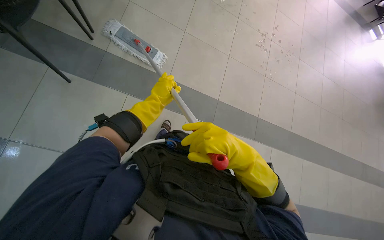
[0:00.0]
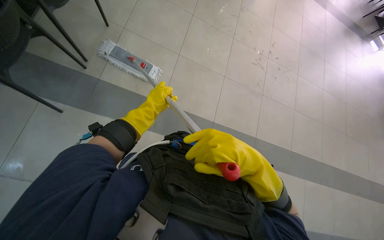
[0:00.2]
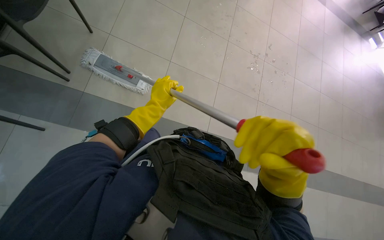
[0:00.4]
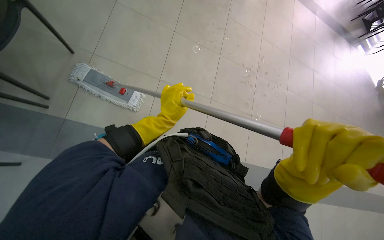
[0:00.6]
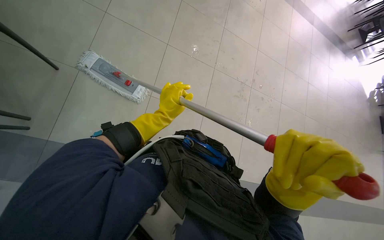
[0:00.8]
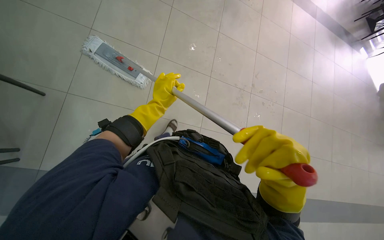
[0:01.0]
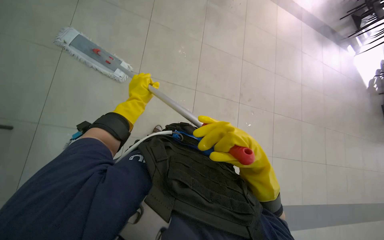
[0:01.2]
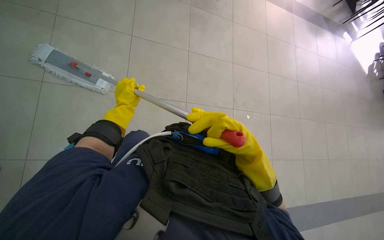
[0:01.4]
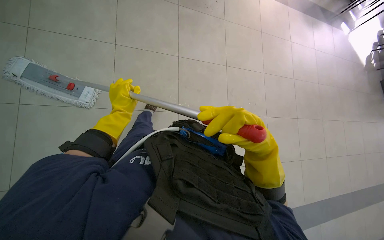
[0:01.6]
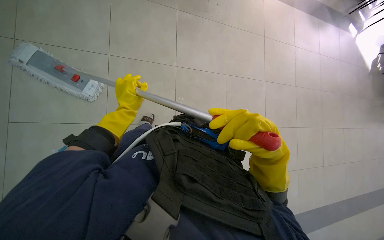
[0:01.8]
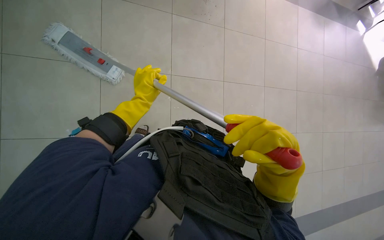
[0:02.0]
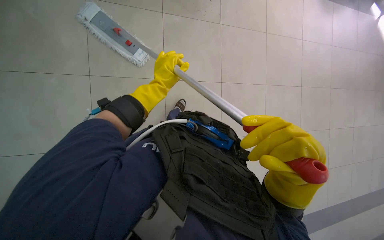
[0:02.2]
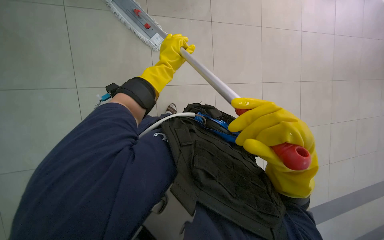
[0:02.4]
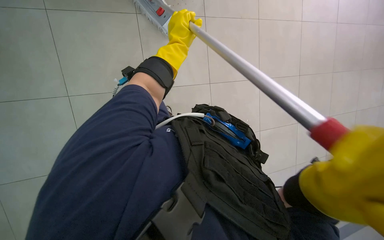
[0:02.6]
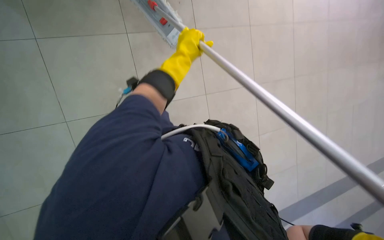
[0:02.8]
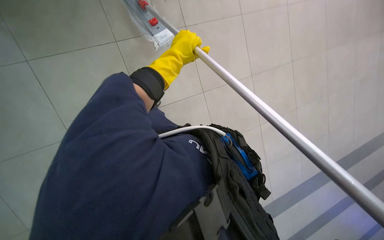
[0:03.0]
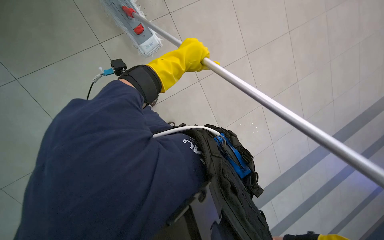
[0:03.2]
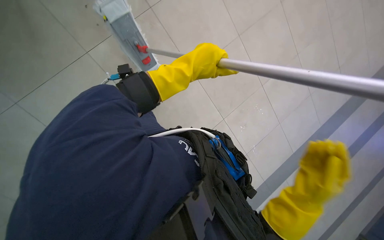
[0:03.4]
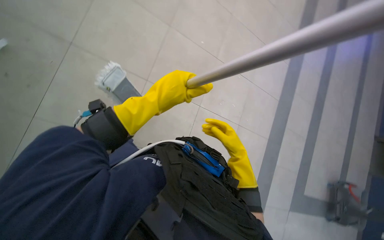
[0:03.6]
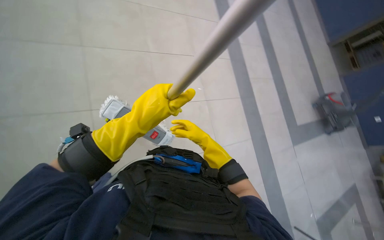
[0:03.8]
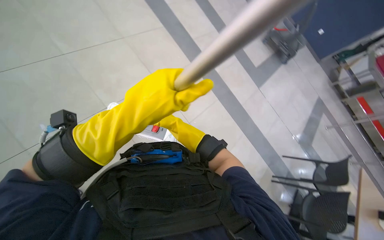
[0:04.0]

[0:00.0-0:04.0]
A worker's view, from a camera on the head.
Job: mopping floor.
The whole recording: Mopping cafeteria floor. The worker mops the cafeteria floor, periodically wringing the mop in the bucket.
0:01.4 to 0:02.6: The left hand moves to the right and up the picture, some 20 cm; the right hand heads nearer to the camera and to the right, covering roughly 20 cm.
0:02.6 to 0:04.0: Everything in view rotates about 25 degrees counterclockwise.

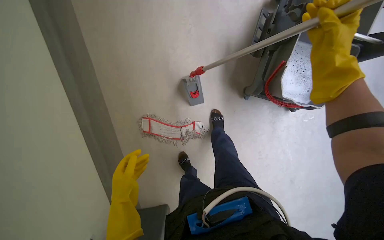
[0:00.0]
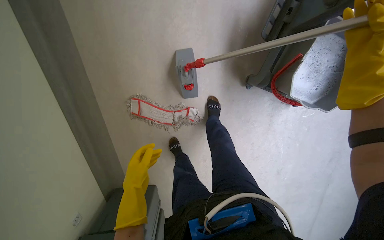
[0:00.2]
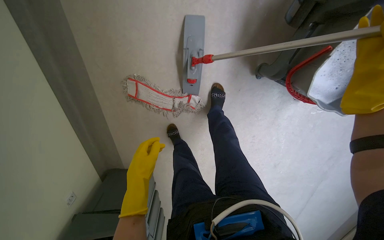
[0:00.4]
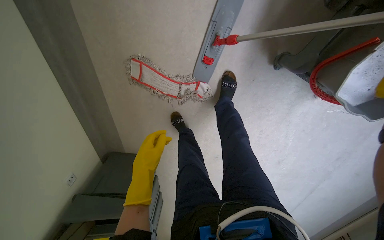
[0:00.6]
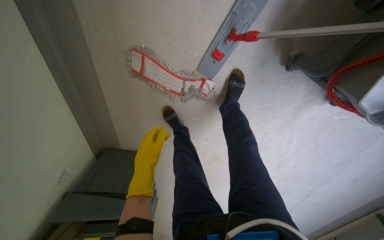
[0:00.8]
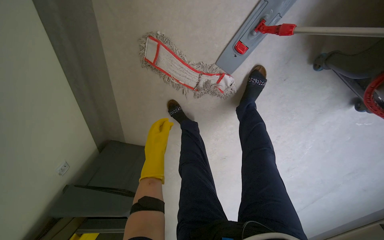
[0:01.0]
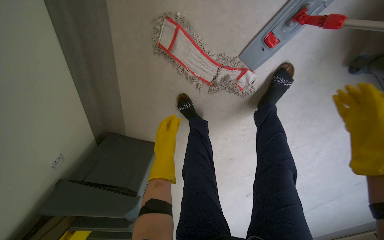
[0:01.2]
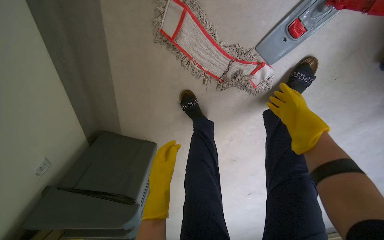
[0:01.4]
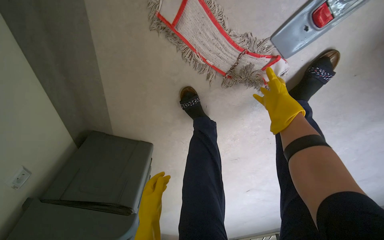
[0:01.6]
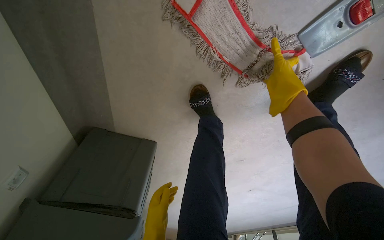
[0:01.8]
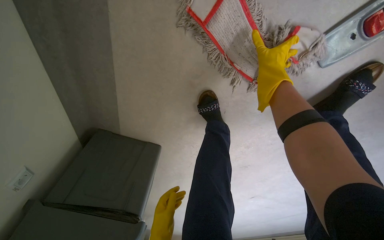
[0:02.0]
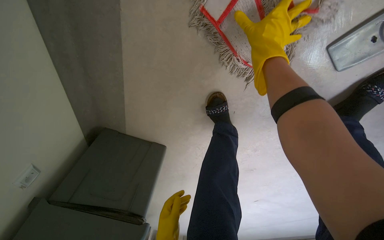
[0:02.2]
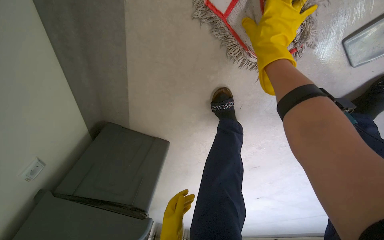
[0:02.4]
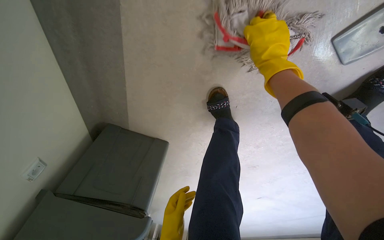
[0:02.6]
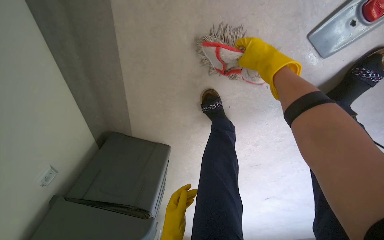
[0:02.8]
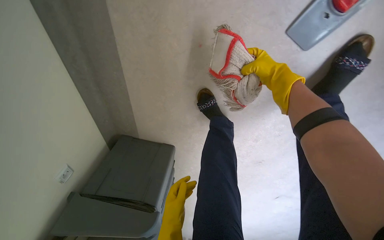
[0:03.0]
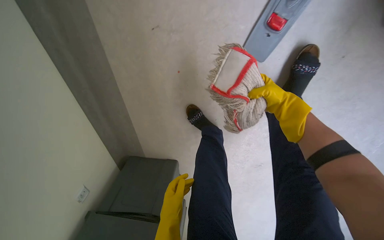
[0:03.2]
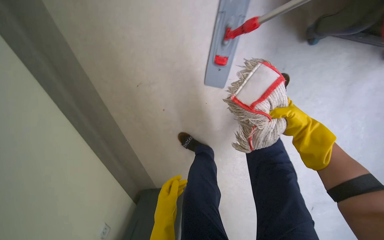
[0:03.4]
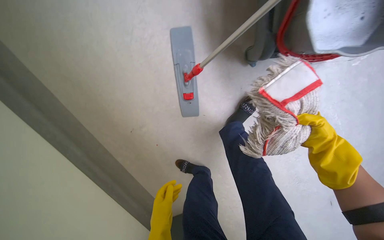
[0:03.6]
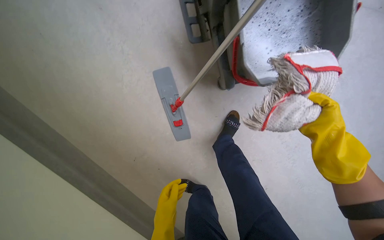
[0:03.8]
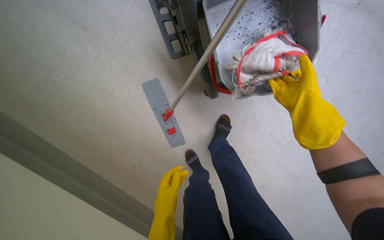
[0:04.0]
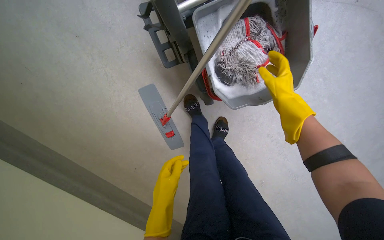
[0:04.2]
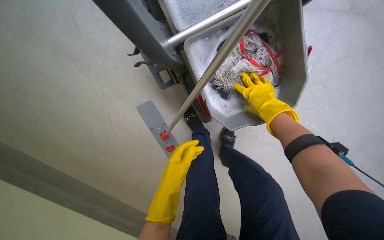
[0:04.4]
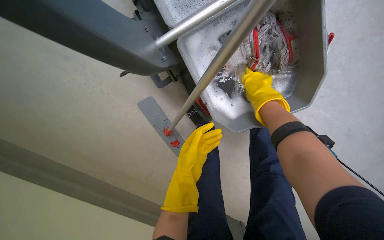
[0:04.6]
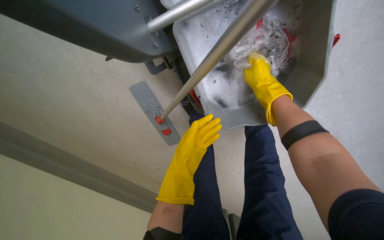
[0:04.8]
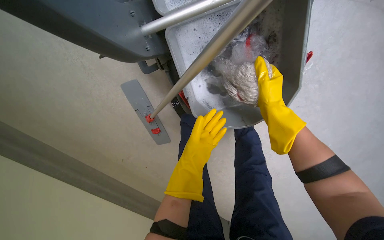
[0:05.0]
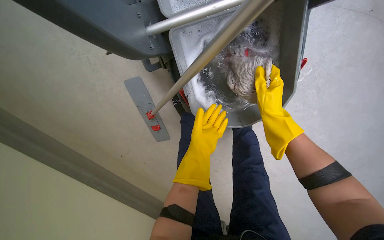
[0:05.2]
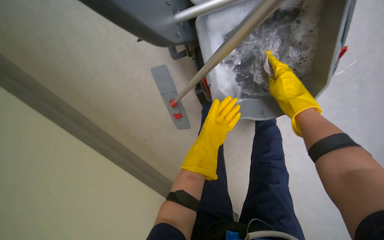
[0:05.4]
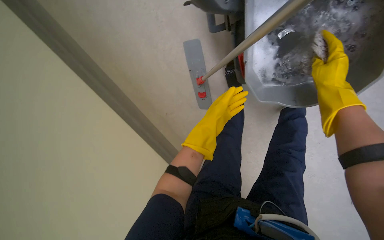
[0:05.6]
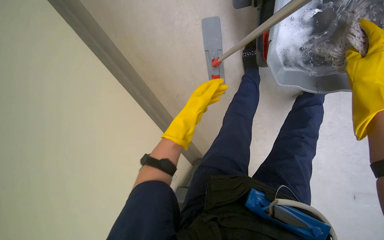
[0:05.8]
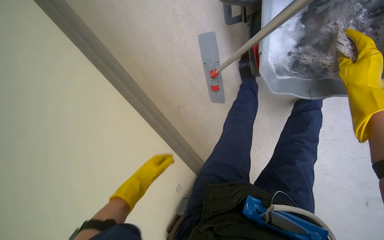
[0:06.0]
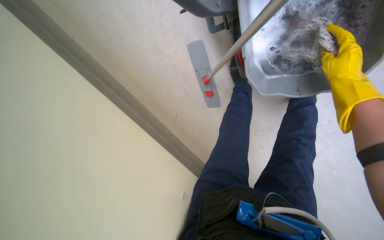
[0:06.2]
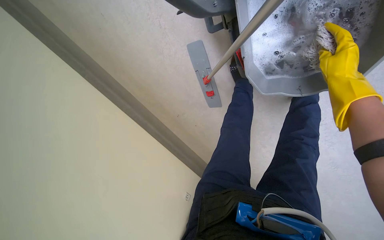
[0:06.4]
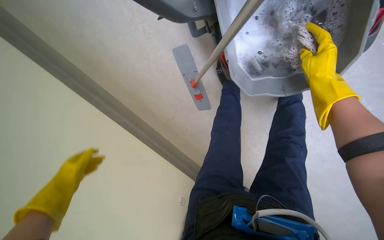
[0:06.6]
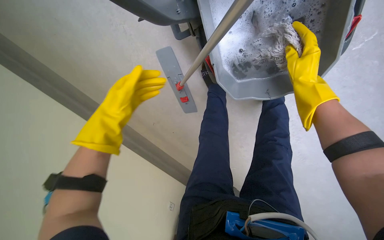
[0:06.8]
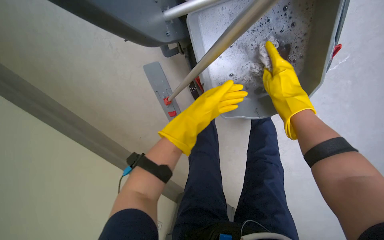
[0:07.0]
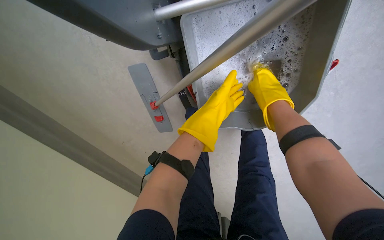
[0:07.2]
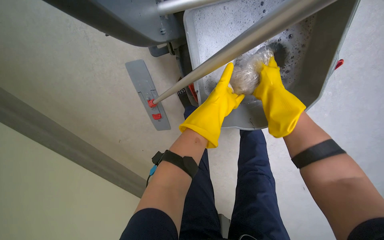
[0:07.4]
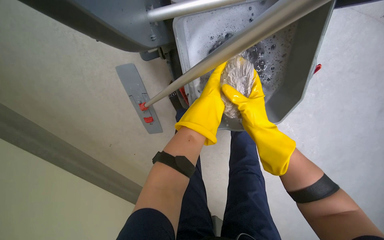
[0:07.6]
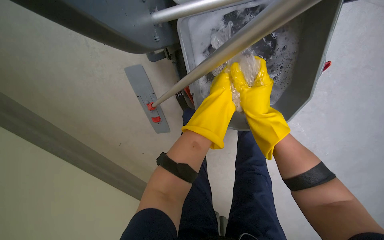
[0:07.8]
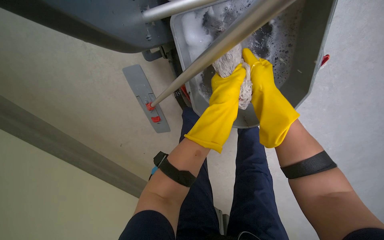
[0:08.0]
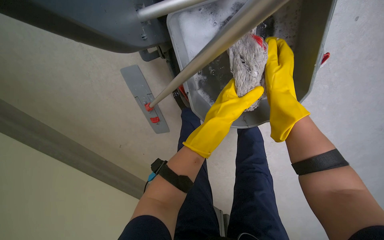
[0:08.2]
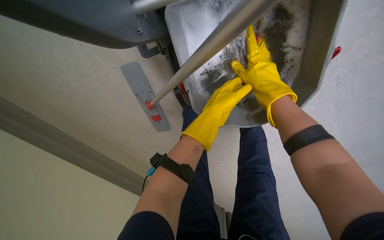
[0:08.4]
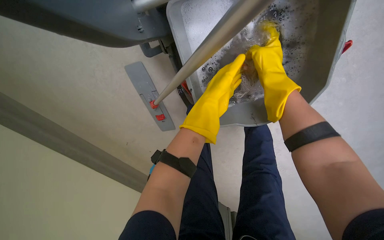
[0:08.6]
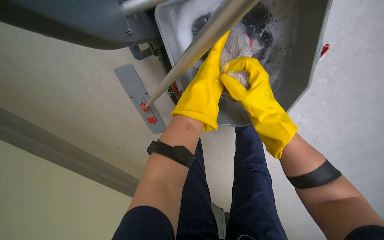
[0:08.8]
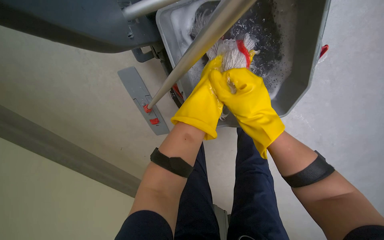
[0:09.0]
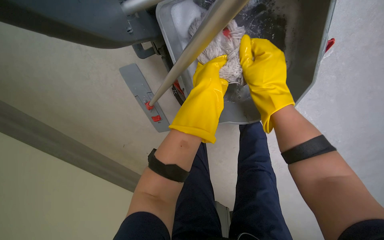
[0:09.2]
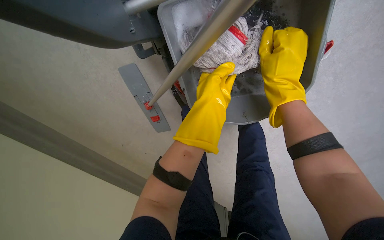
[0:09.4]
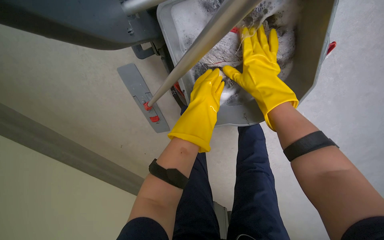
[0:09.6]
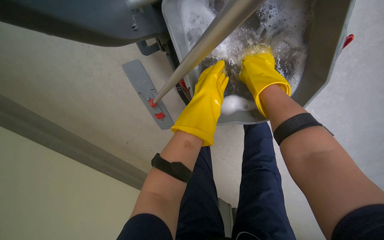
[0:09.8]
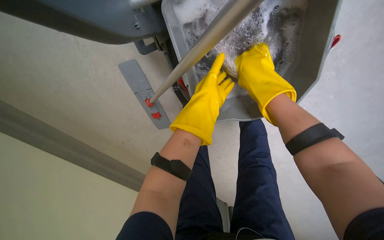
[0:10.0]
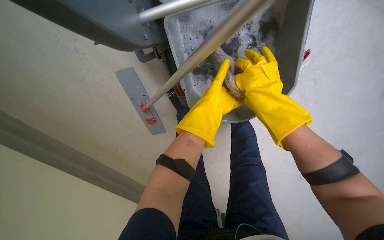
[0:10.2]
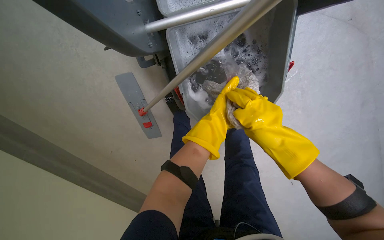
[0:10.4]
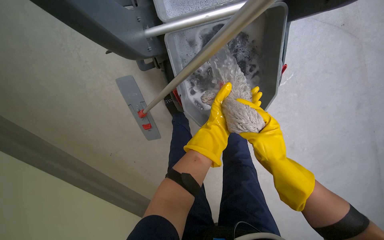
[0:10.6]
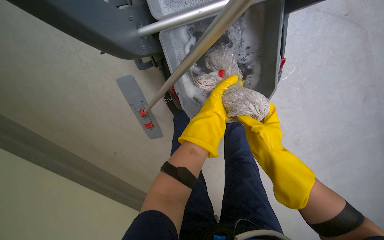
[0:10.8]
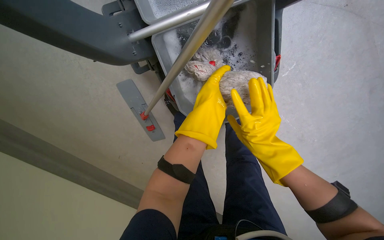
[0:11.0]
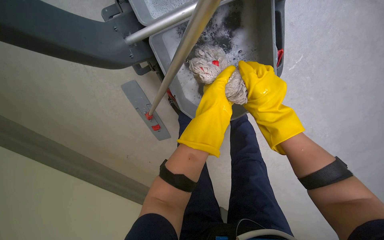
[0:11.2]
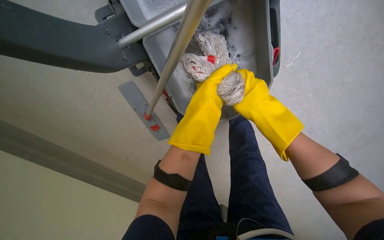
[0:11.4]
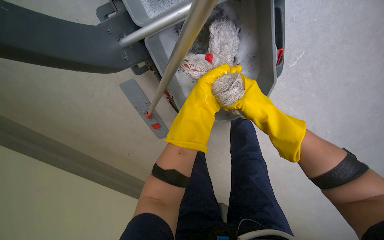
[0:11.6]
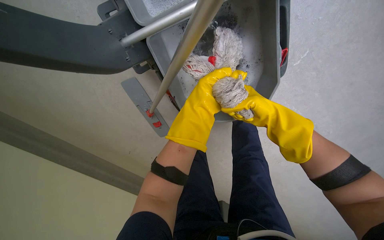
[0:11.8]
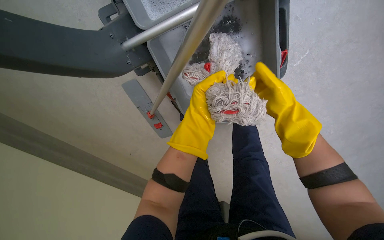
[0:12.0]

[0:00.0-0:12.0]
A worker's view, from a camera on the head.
Job: preparing cleaning supplies.
The whole recording: Cleaning and preparing mop. The worker detaches the mop head, washes and wrings it in the bucket, then reattaches it to the handle.
0:00.0 to 0:01.6: The camera is carried approximately 70 cm. The wearer looks approximately 30 degrees further downward.
0:01.6 to 0:03.0: The right hand heads to the left and nearer to the camera, covering about 15 cm.
0:03.0 to 0:04.4: The head travels some 90 cm. The wearer looks some 30 degrees further upward. The scene rotates counterclockwise by about 55 degrees.
0:04.4 to 0:06.0: The wearer's head swings roughly 30 degrees to the left. The view tilts about 25 degrees downward.
0:06.0 to 0:07.6: The wearer looks approximately 25 degrees further to the right.
0:07.6 to 0:09.0: The left hand travels nearer to the camera by about 10 cm.
0:09.0 to 0:10.4: The right hand goes up the picture and returns, roughly 10 cm each way.
0:10.4 to 0:12.0: The right hand shifts some 10 cm to the right, while the left hand heads nearer to the camera, covering roughly 10 cm.

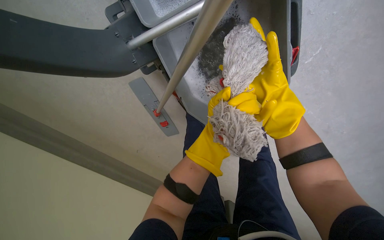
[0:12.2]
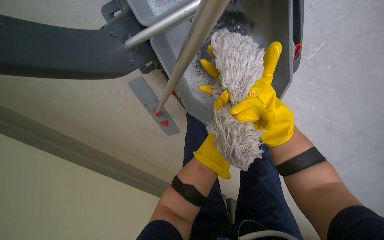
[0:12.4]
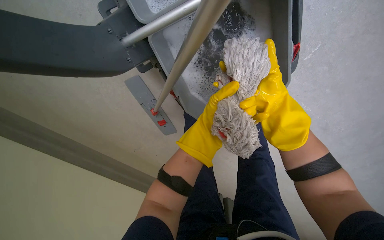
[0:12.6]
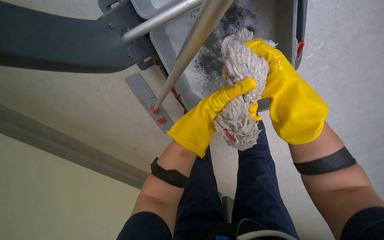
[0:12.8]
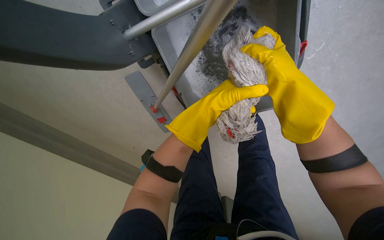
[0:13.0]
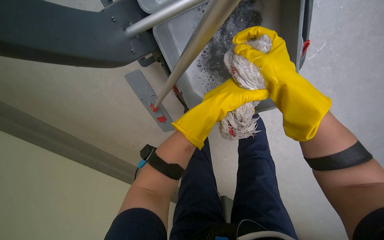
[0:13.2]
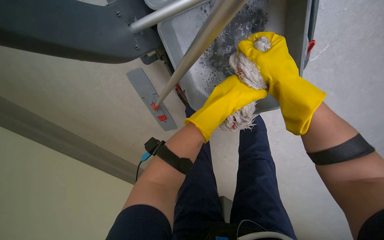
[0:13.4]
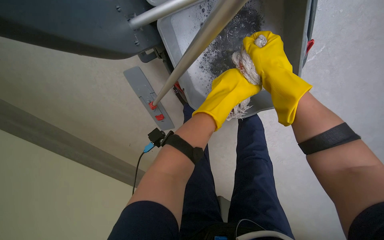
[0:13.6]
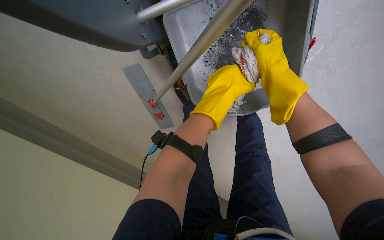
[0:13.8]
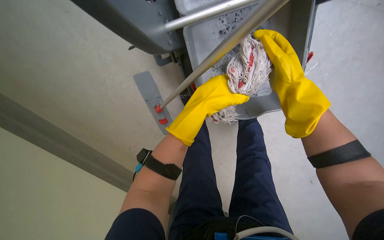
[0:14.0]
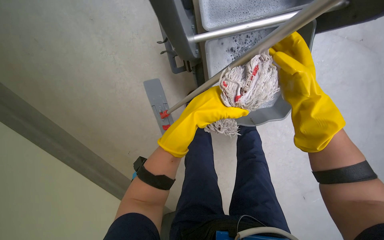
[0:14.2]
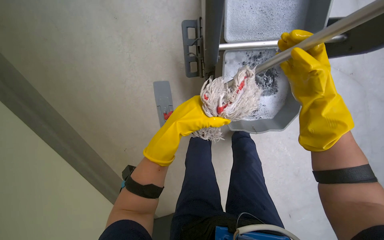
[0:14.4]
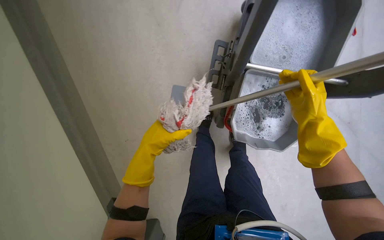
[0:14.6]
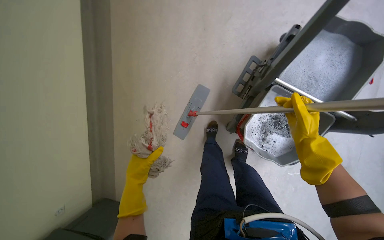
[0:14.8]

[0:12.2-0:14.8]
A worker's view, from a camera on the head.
Job: preparing cleaning supplies.
The whole recording: Cleaning and preparing mop. The worker detaches the mop head, washes and wrings it in the bucket, then reattaches it to the handle.
0:12.2 to 0:13.4: The left hand shifts about 10 cm up the picture.
0:13.4 to 0:14.8: The head travels some 50 cm. The view tilts roughly 20 degrees upward. The scene turns approximately 40 degrees clockwise in the picture.
